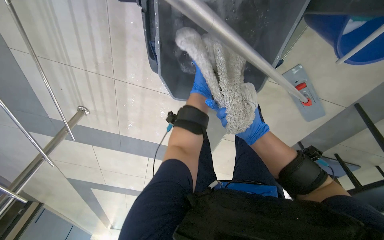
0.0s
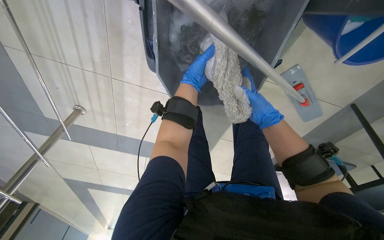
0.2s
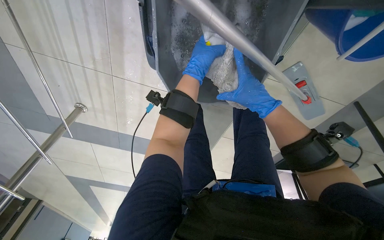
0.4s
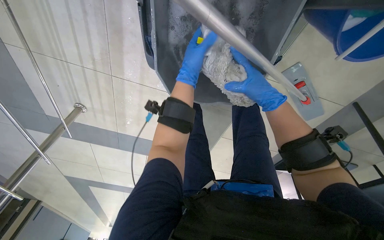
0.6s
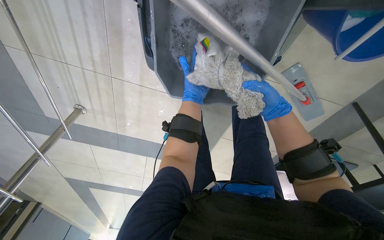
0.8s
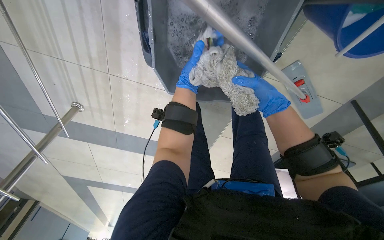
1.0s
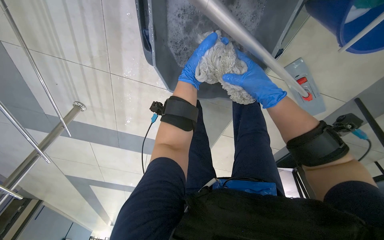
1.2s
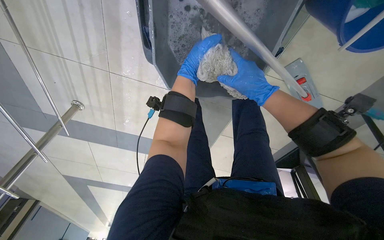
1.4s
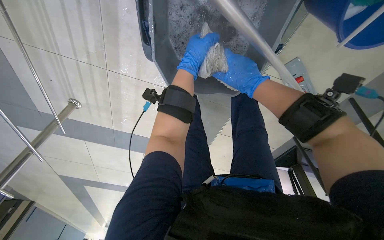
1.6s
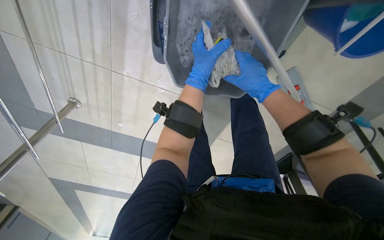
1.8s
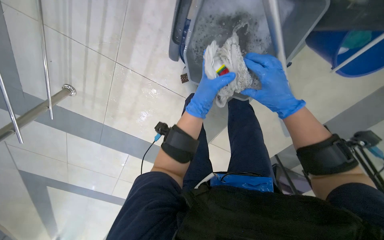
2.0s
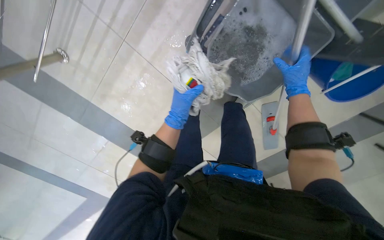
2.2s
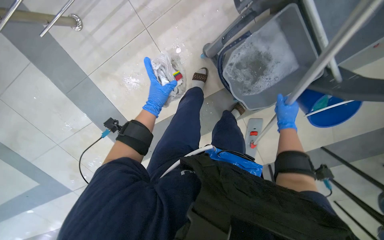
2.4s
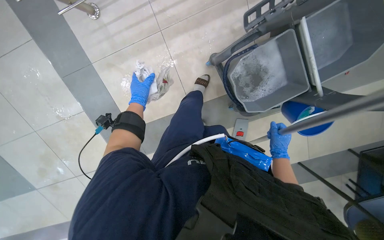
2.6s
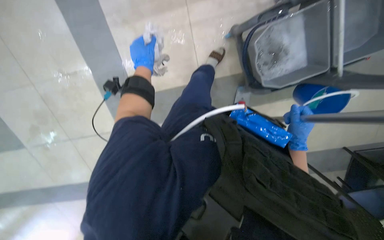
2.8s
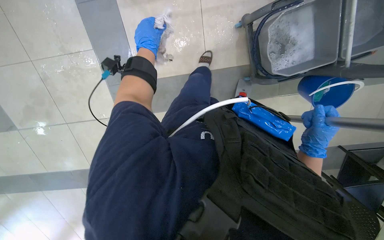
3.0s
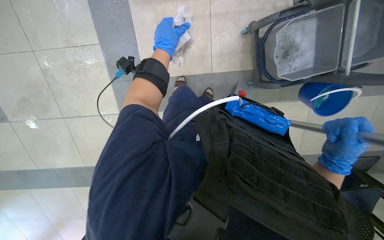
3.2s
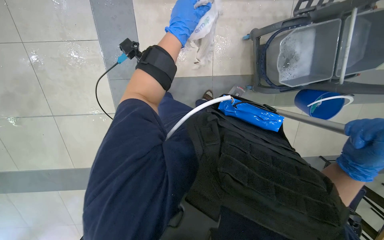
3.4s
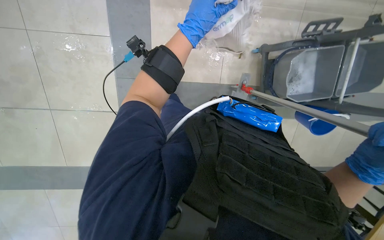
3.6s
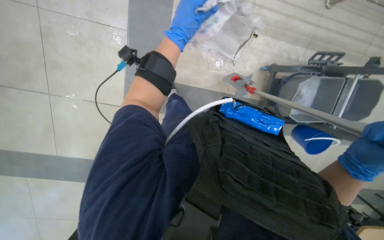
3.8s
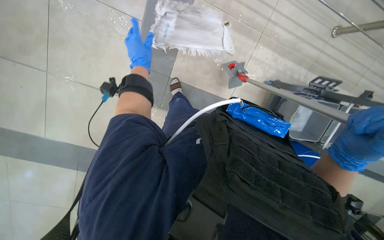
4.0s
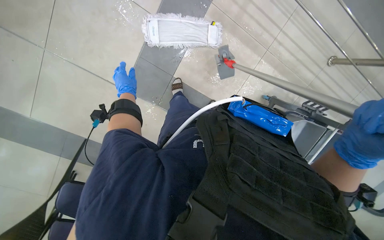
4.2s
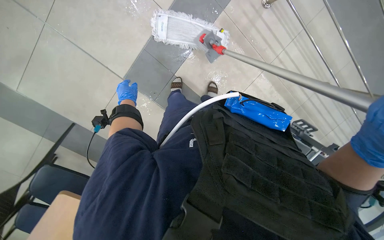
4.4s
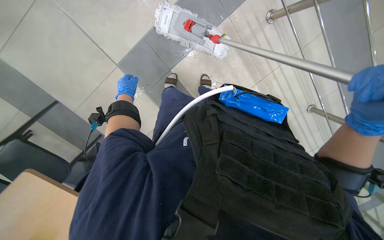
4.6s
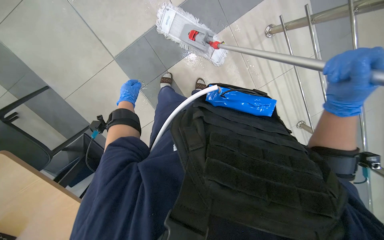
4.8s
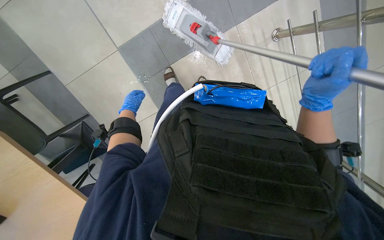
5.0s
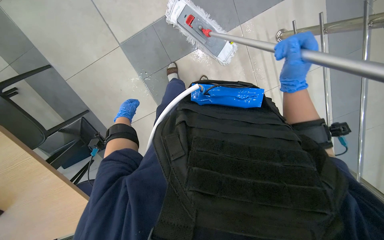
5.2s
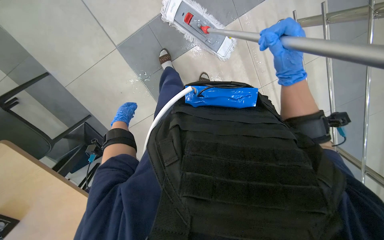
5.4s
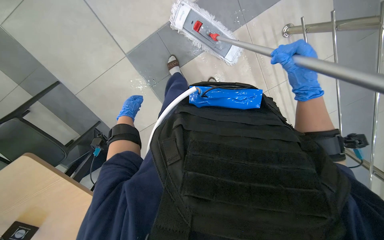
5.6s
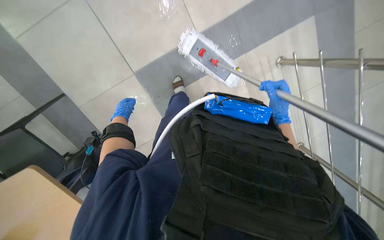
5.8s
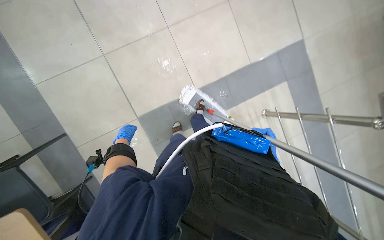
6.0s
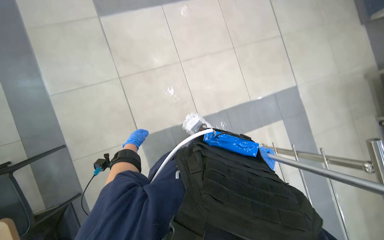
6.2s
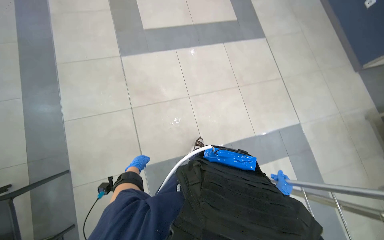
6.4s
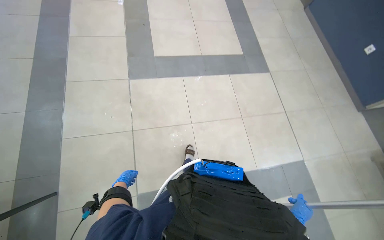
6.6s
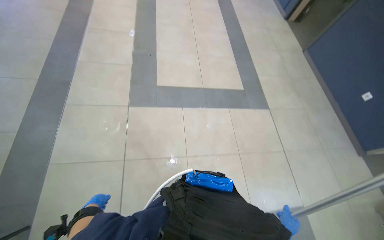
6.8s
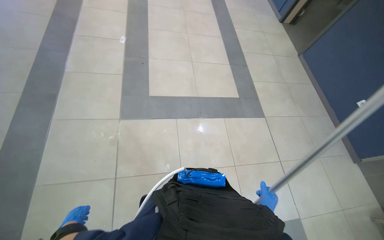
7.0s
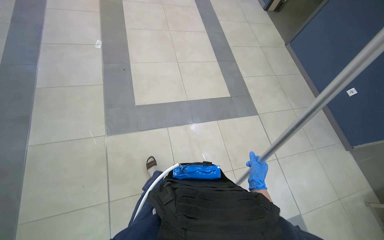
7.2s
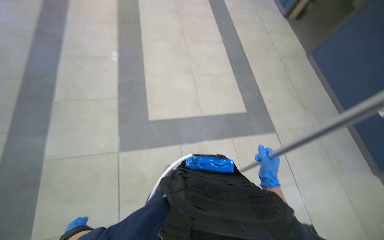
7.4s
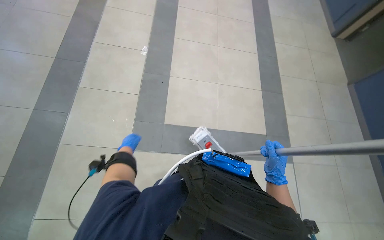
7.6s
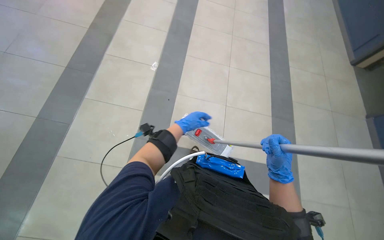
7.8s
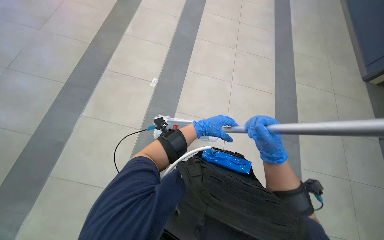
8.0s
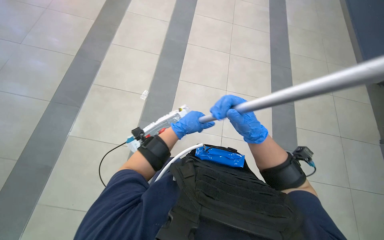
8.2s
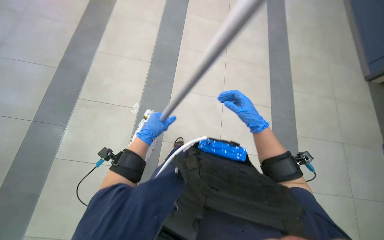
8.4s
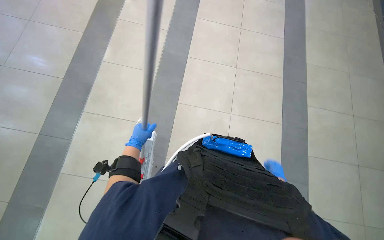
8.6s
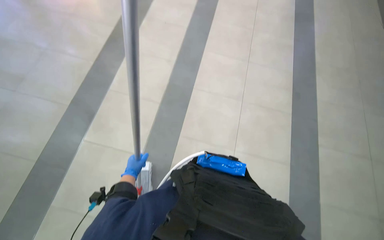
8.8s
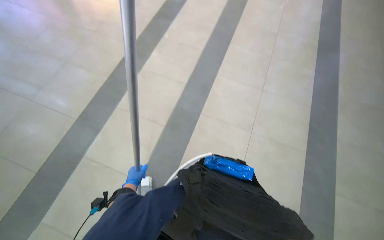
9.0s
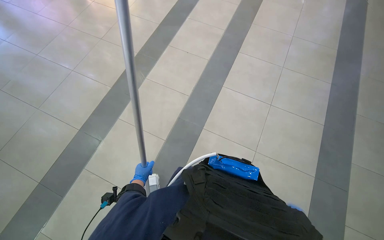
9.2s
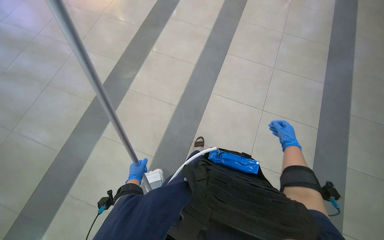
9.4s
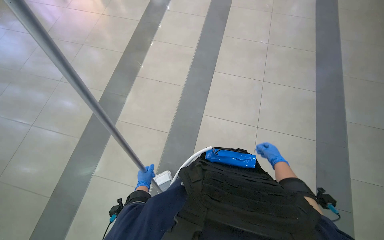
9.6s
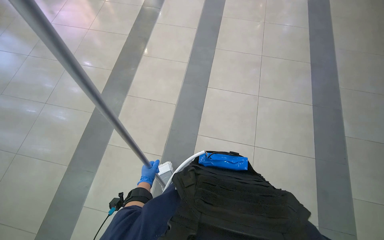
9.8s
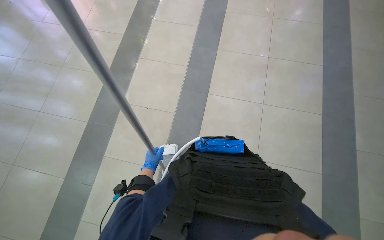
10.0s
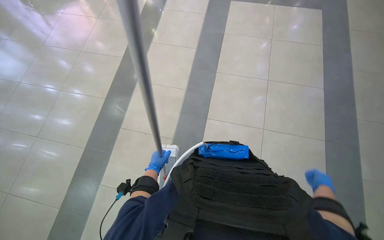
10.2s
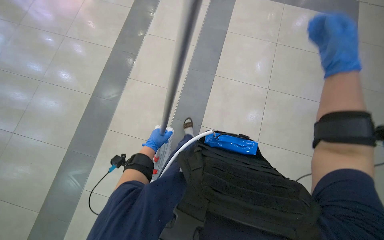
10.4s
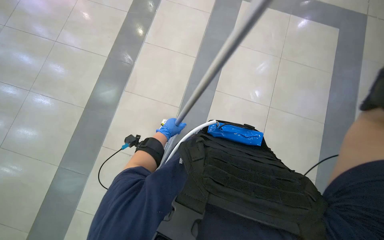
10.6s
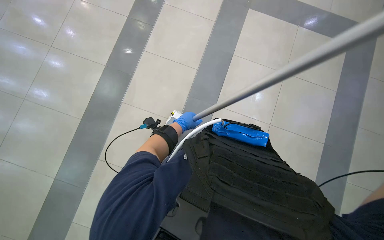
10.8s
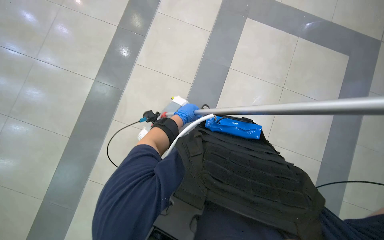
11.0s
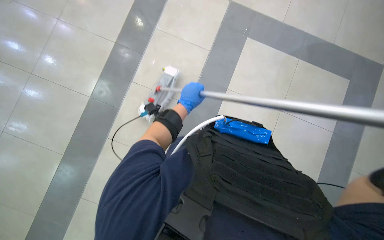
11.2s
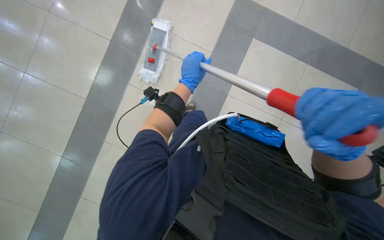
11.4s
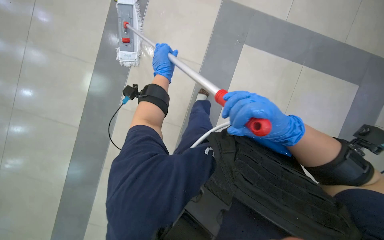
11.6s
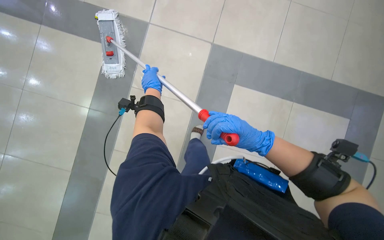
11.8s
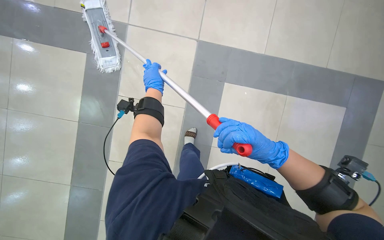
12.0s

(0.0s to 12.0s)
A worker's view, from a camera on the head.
Job: mopping floor.
The whole recording: Mopping floor with cleaning cart. The worker mops the floor, occasionally picking up debris and wringing the mop head using the cleaning cart.
0.0s - 1.6s: The right hand swings nearer and farther, approximately 20 cm each way, with 2 reversals, while the left hand goes nearer and farther, some 10 cm each way, reversing 2 times.
1.6s - 3.0s: The camera is carried about 60 cm. The camera is aimed about 35 degrees further to the right. Everything in view rotates some 50 degrees clockwise.
4.4s - 6.0s: The view tips upward by roughly 30 degrees.
6.0s - 7.6s: The camera is carried some 60 cm. The view tilts some 40 degrees upward. The scene rotates clockwise by approximately 25 degrees.
7.6s - 9.0s: The camera travels about 90 cm. The camera pitches upward, by roughly 15 degrees.
9.0s - 10.4s: The wearer moves some 50 cm.
10.4s - 12.0s: The left hand moves up the picture, about 40 cm.

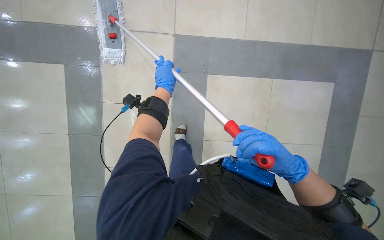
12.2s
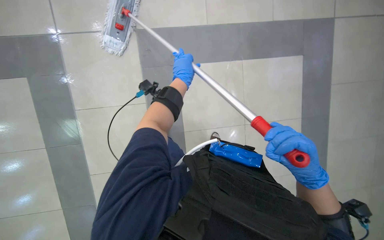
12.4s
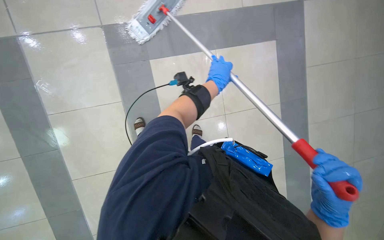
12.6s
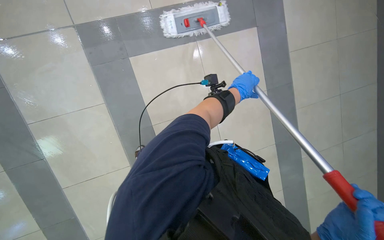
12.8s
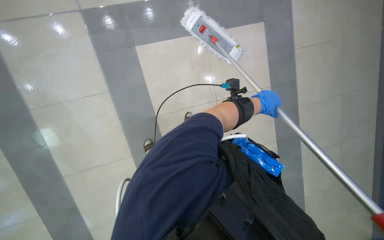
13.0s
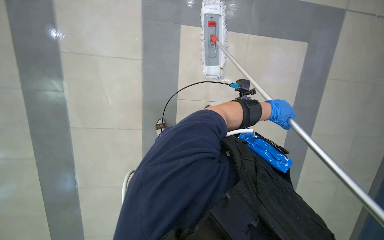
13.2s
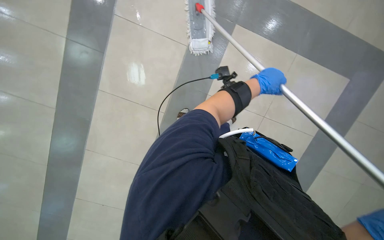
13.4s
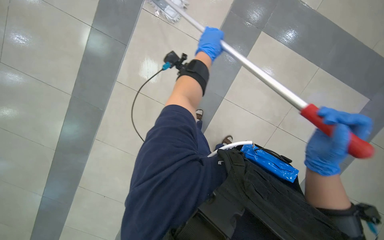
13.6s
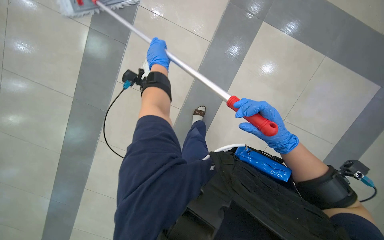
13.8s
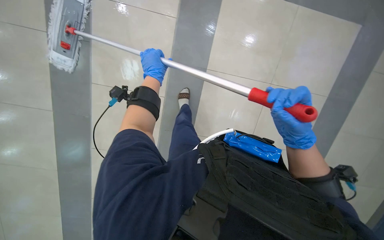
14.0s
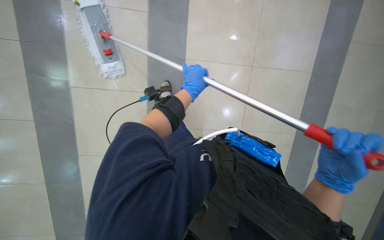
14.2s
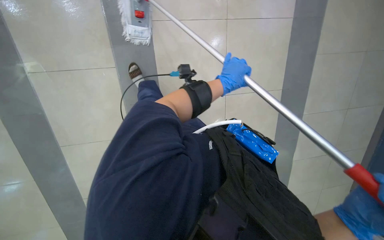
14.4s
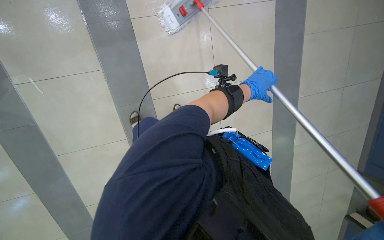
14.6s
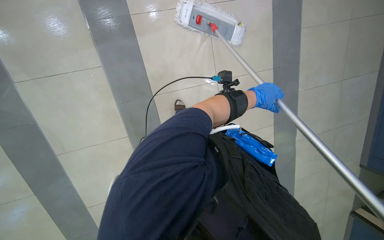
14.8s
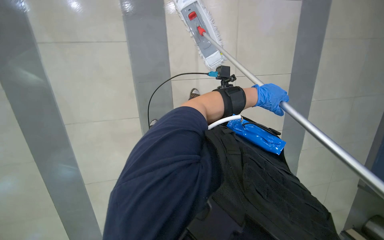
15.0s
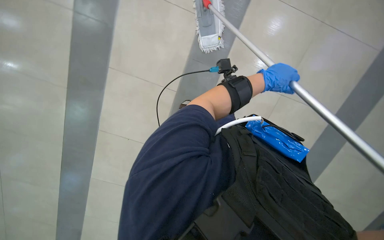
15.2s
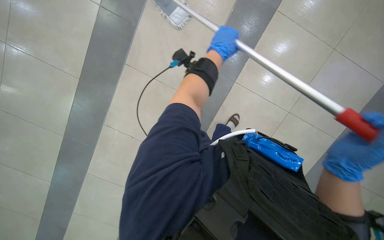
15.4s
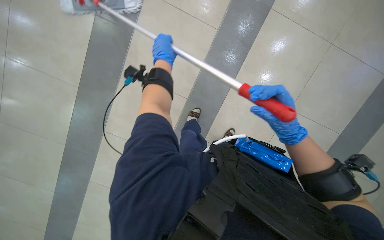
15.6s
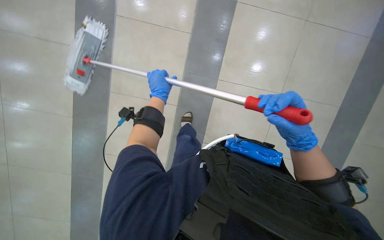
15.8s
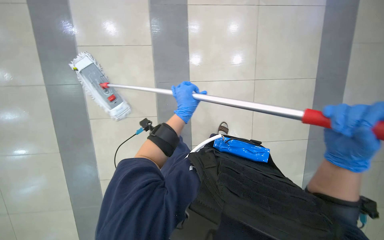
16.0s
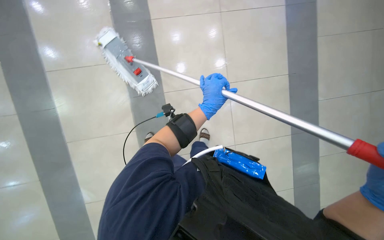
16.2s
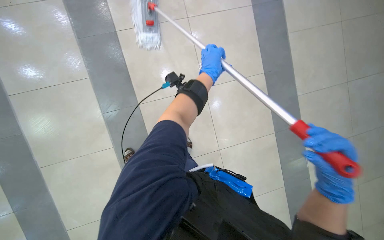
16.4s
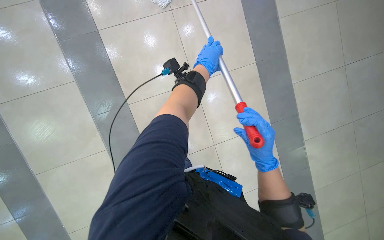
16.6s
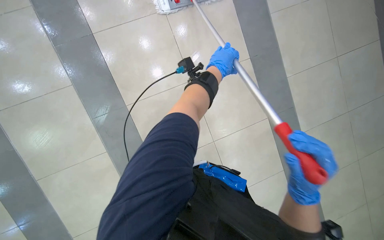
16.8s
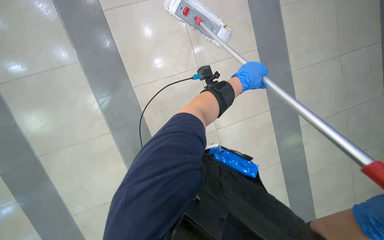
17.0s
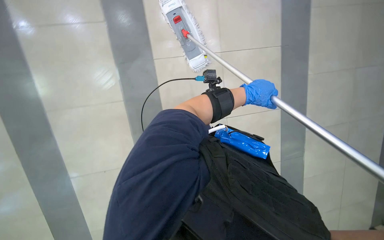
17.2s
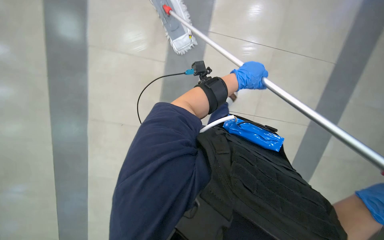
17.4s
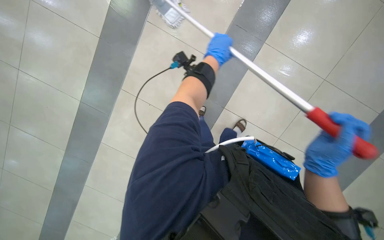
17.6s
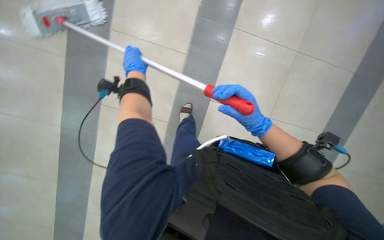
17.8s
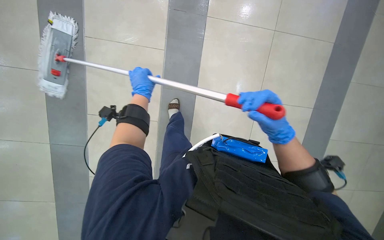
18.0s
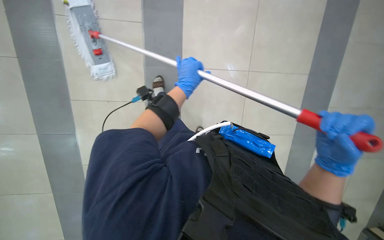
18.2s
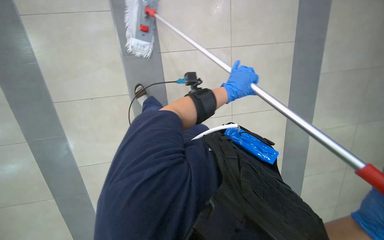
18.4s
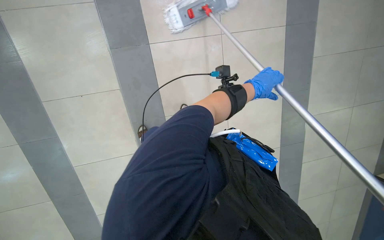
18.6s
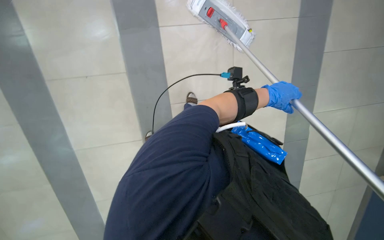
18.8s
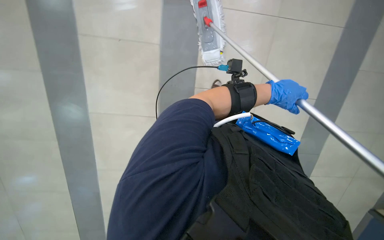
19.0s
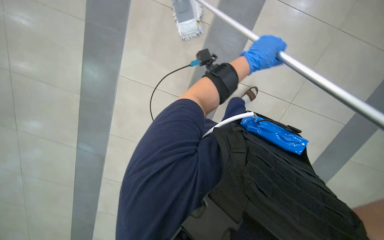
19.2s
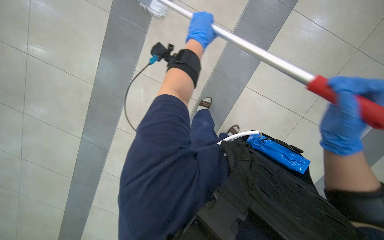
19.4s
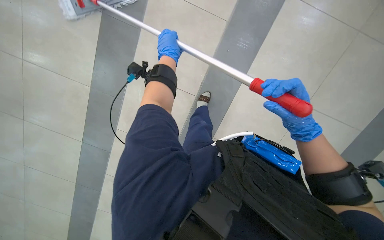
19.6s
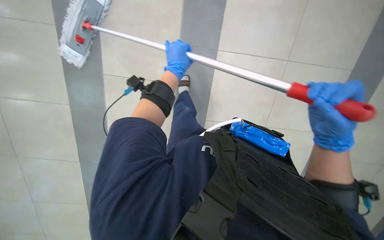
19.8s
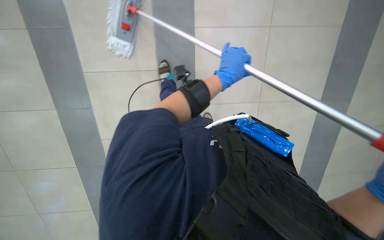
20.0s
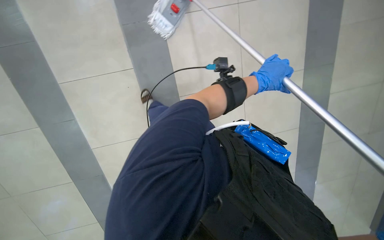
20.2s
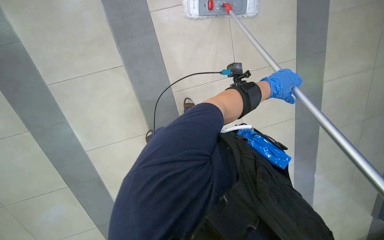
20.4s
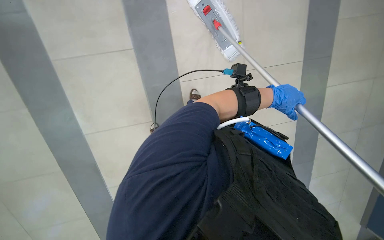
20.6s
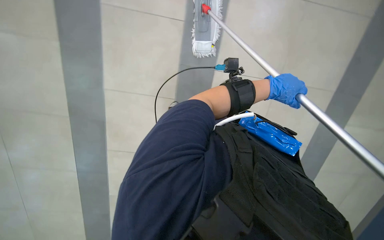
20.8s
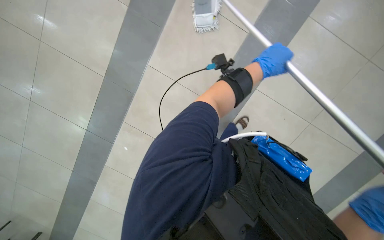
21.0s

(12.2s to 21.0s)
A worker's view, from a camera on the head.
Job: mopping floor.
The whole recording: Mopping floor with cleaning cart. The worker mops the floor, occasionally picking up debris and wringing the mop head using the cleaning cart.
12.2s - 13.6s: The head travels about 40 cm.
13.6s - 15.2s: The left hand is displaced down the picture by roughly 10 cm.
15.2s - 16.6s: The left hand shifts approximately 20 cm to the left and farther from the camera.
16.6s - 18.0s: The left hand moves to the left, approximately 20 cm.
18.0s - 19.6s: The left hand heads up the picture, covering approximately 10 cm, and goes to the right and returns, roughly 35 cm each way.
19.6s - 21.0s: The camera is aimed roughly 15 degrees further to the left. The camera pitches downward, by some 15 degrees. The left hand is displaced to the right by about 20 cm.
